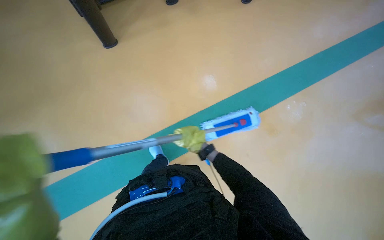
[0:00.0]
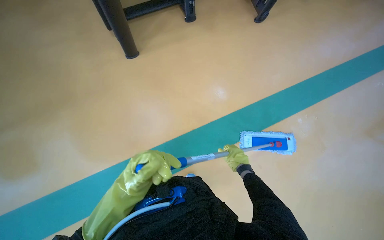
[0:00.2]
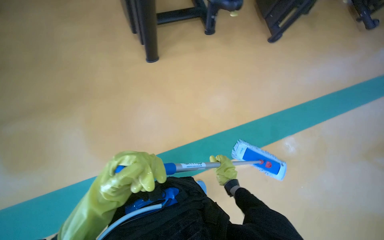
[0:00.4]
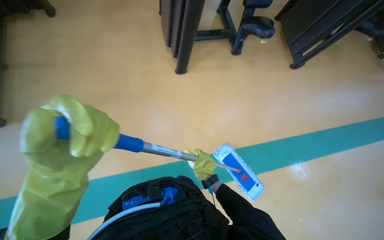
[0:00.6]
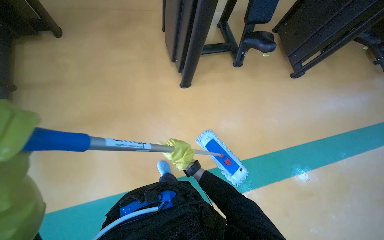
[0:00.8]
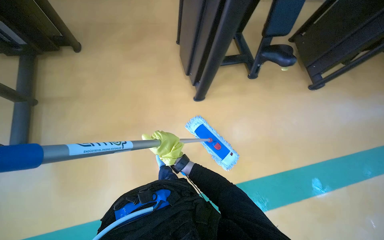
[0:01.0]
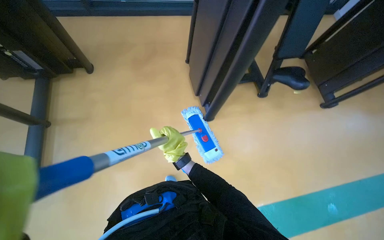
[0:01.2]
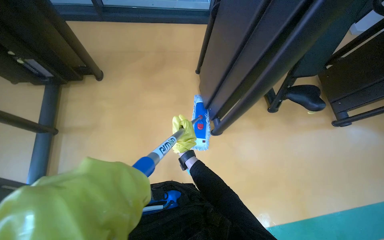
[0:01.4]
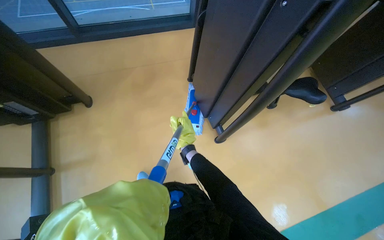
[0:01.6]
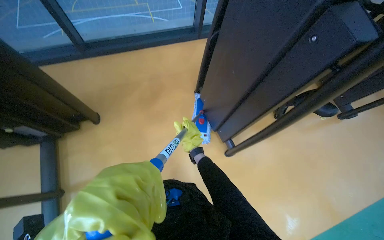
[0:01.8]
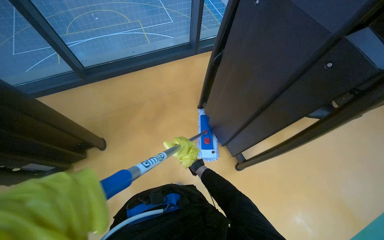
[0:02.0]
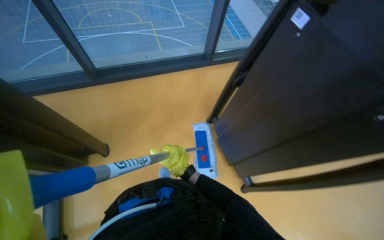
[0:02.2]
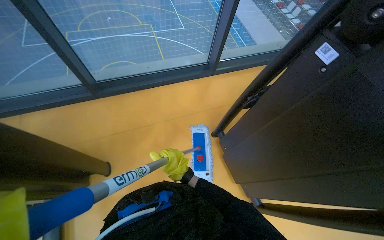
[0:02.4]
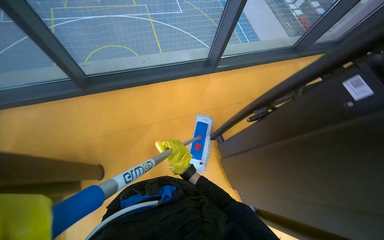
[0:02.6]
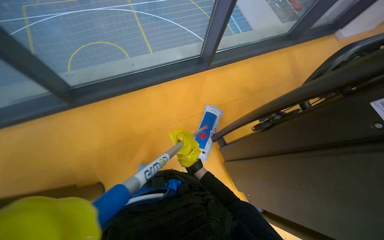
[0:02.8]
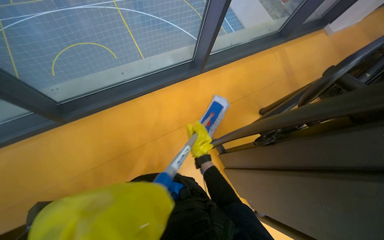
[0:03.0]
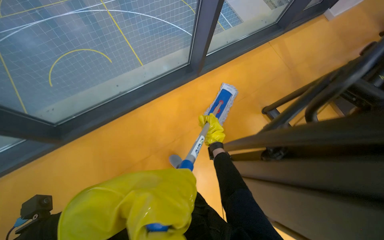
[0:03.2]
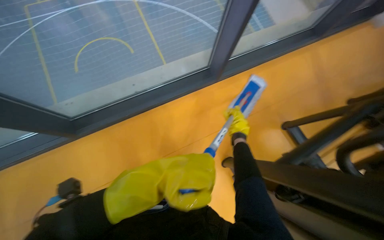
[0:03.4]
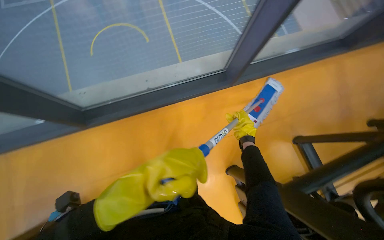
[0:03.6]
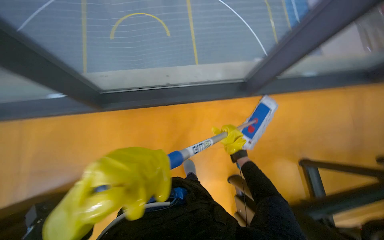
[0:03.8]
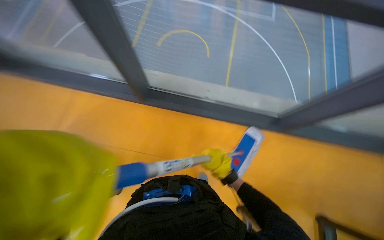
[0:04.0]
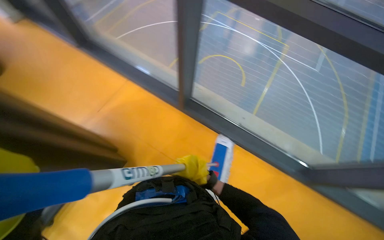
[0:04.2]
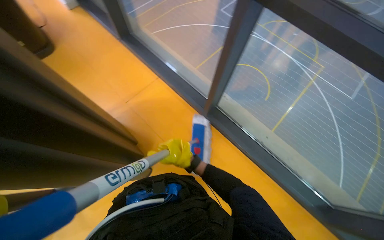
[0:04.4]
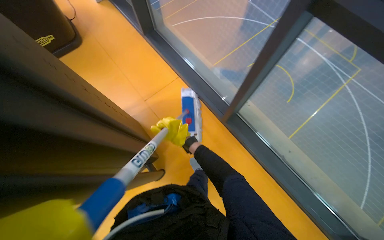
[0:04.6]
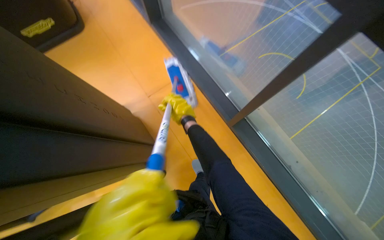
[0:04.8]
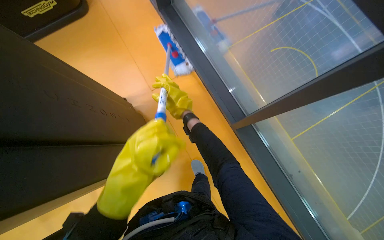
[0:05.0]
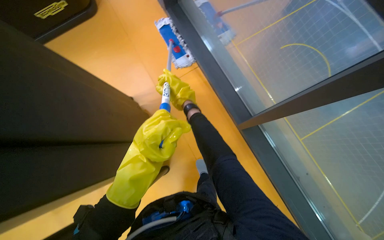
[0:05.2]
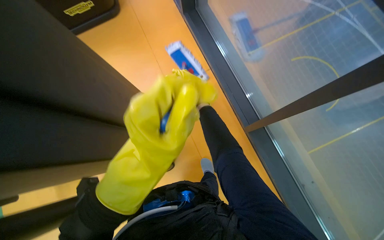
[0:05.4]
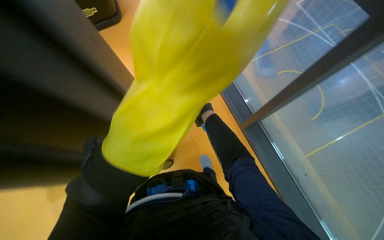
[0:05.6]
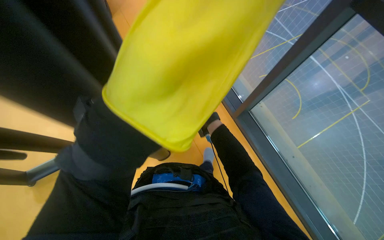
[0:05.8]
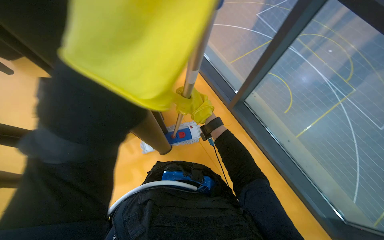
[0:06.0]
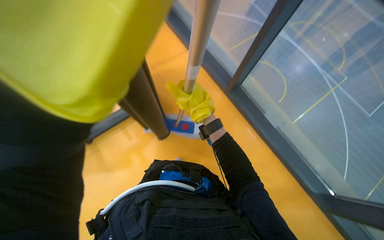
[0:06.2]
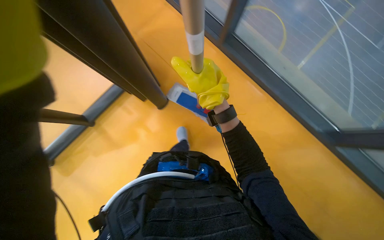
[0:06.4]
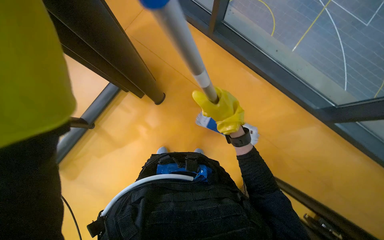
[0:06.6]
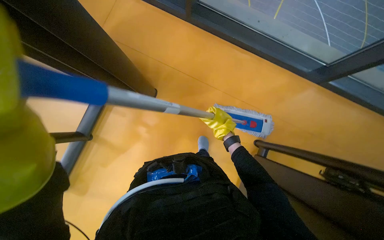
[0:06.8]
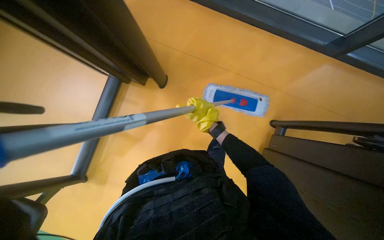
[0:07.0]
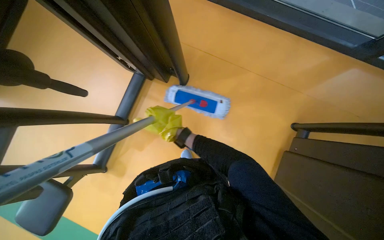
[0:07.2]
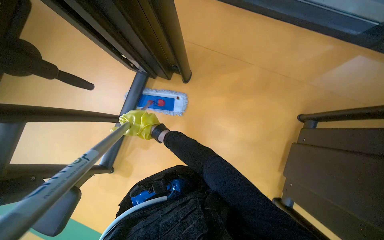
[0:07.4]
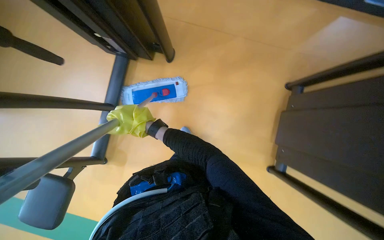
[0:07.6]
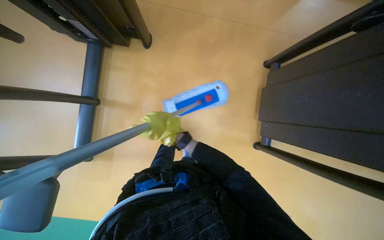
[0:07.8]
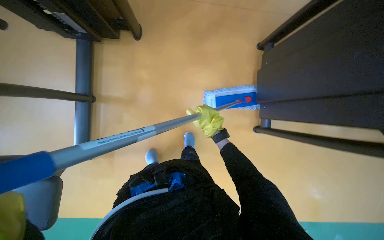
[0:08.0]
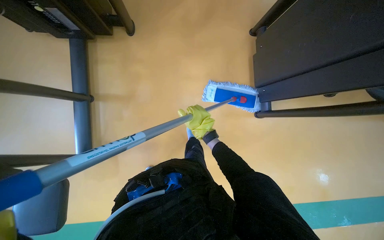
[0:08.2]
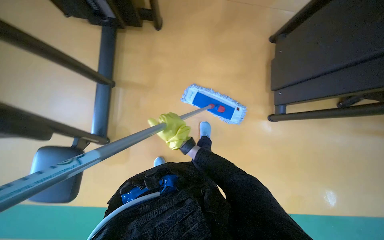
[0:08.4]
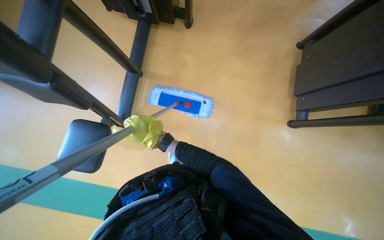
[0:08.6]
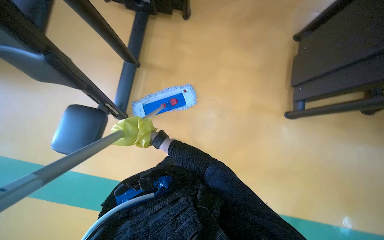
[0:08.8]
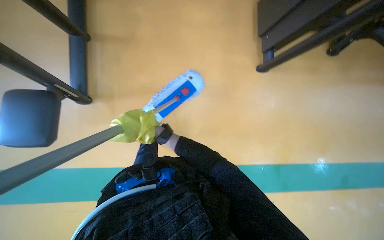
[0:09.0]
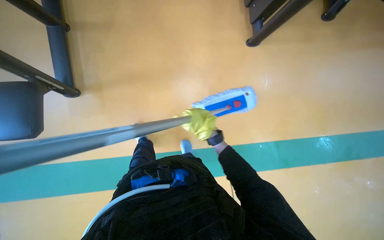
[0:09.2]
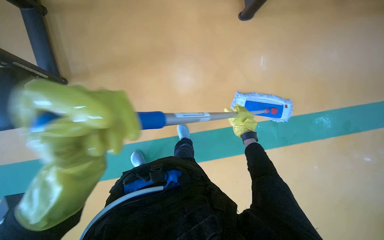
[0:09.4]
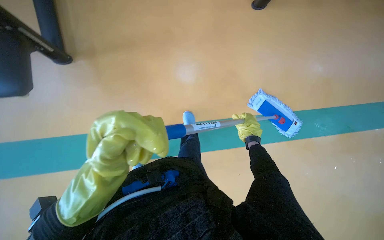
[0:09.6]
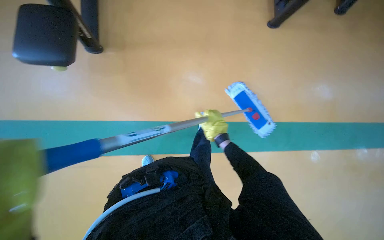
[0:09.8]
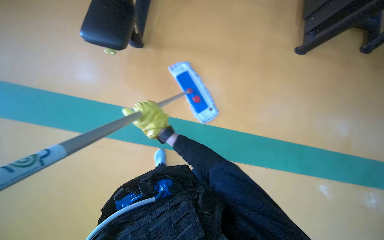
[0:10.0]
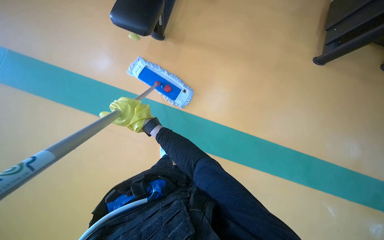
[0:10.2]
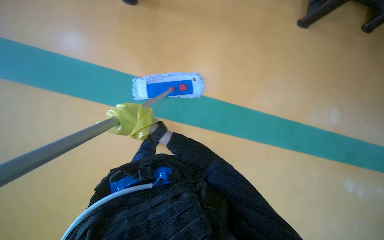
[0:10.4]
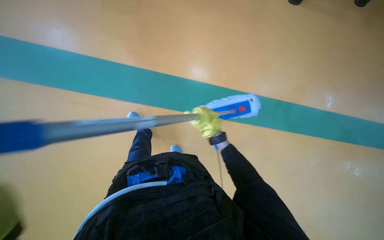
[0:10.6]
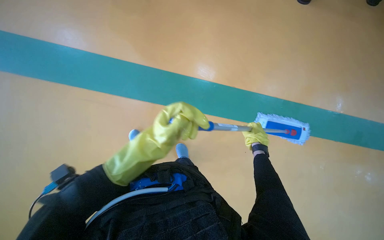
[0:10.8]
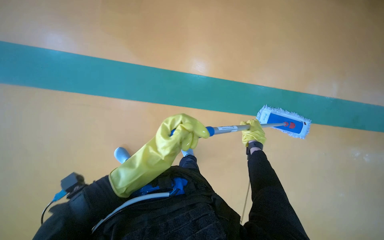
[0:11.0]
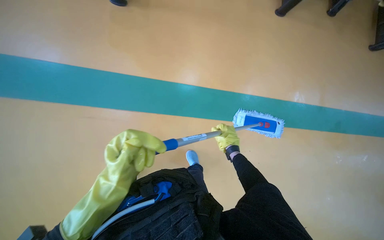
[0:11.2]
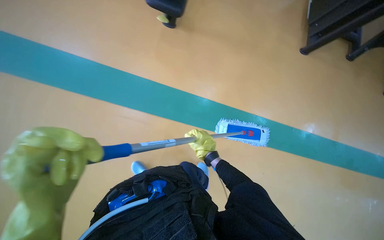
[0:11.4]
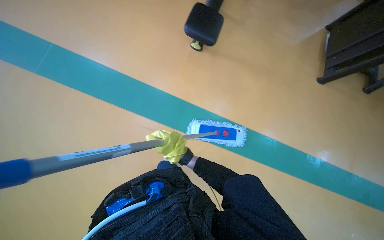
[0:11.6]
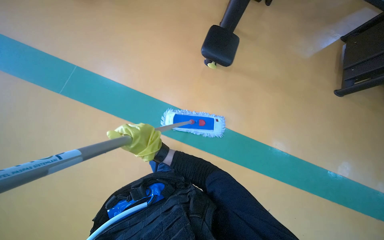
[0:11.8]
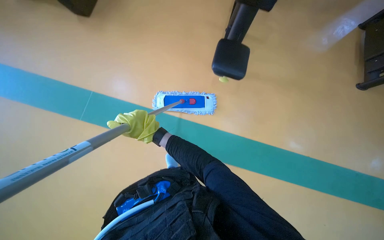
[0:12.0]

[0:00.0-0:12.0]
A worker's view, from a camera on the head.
Job: mopping floor.
The whole recording: Mopping gym floor. The worker mops the gym floor with a flat mop.
0:00.0 to 0:01.6: The camera is carried some 70 cm.
0:01.6 to 0:03.0: The camera is carried about 70 cm.
0:06.0 to 0:07.6: The wearer looks approximately 30 degrees further downward. The scene turns about 30 degrees counterclockwise in the picture.
0:09.0 to 0:10.4: The camera pitches downward, by about 10 degrees.
0:10.4 to 0:12.0: The camera pitches upward, by about 15 degrees. The right hand travels to the right and back again, about 30 cm each way.

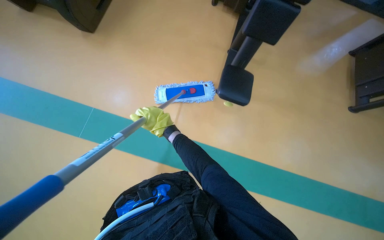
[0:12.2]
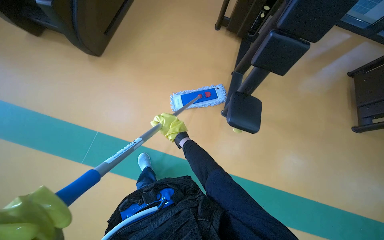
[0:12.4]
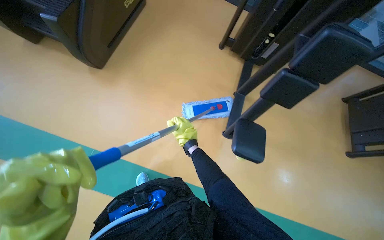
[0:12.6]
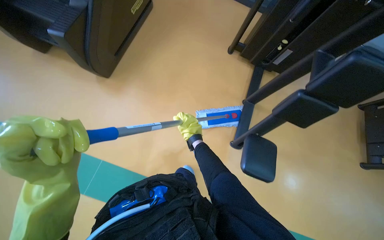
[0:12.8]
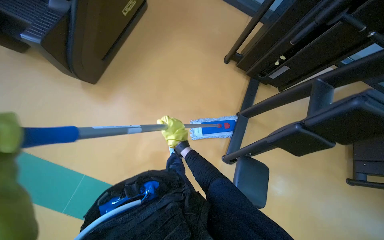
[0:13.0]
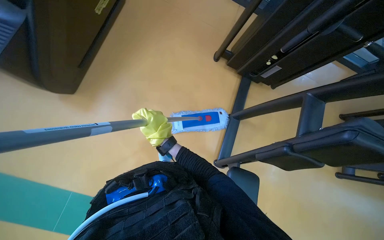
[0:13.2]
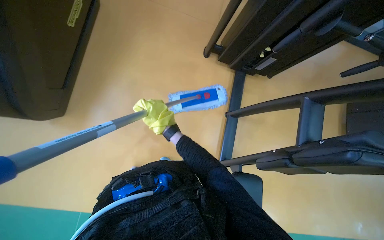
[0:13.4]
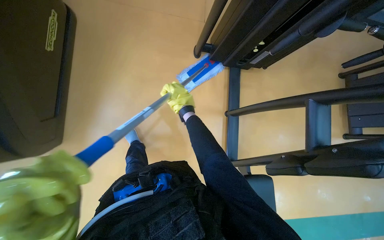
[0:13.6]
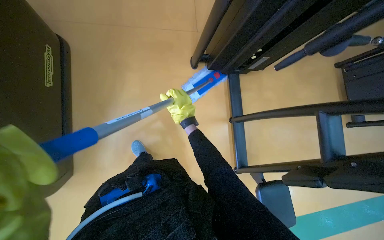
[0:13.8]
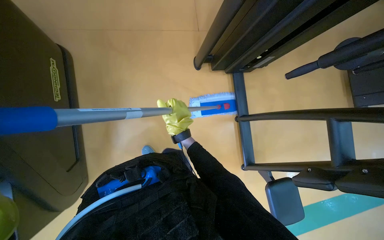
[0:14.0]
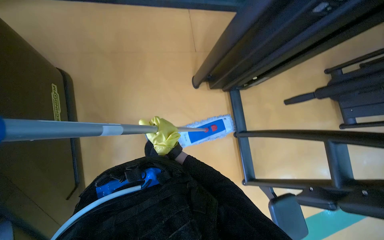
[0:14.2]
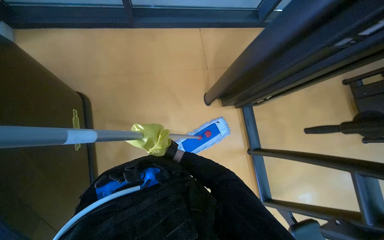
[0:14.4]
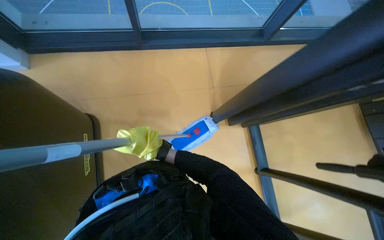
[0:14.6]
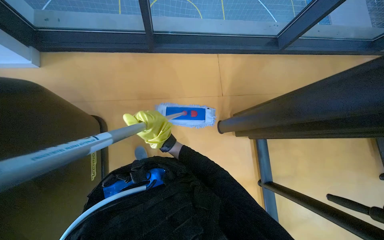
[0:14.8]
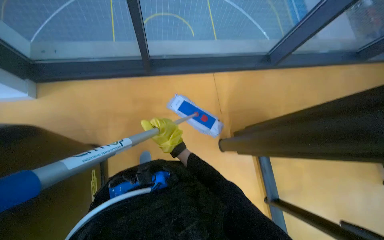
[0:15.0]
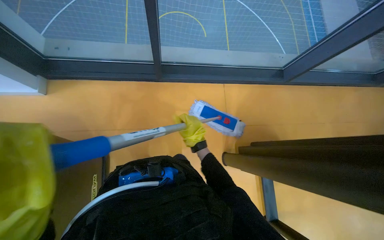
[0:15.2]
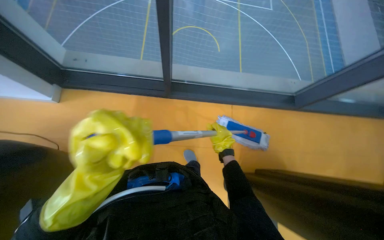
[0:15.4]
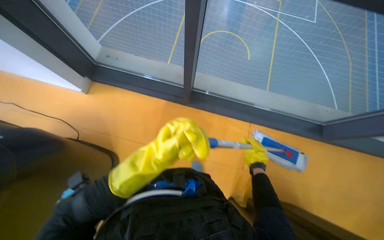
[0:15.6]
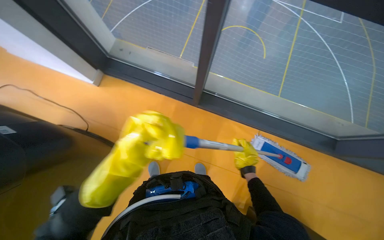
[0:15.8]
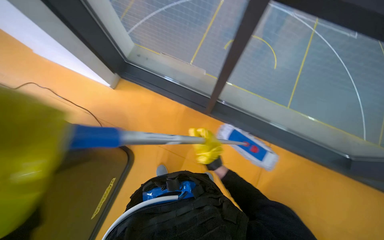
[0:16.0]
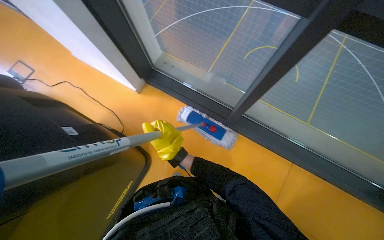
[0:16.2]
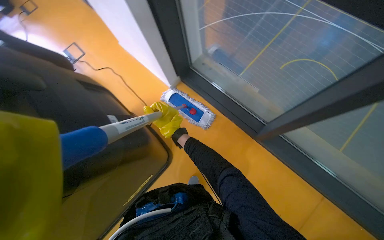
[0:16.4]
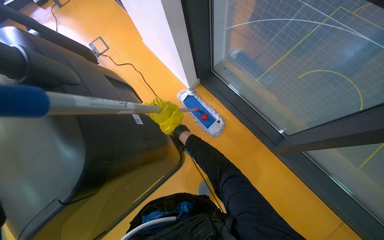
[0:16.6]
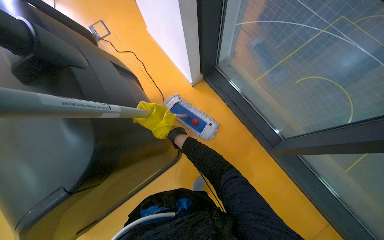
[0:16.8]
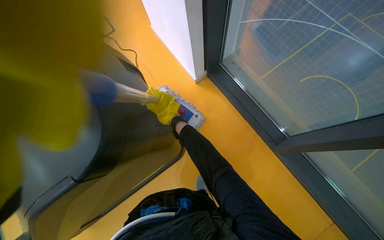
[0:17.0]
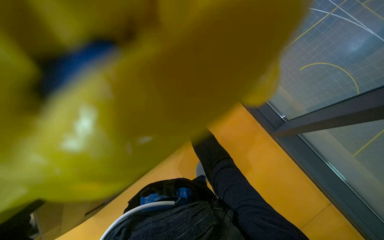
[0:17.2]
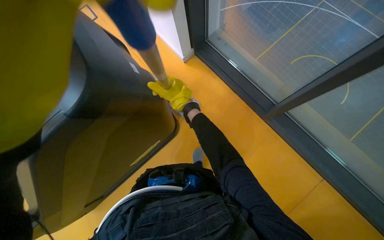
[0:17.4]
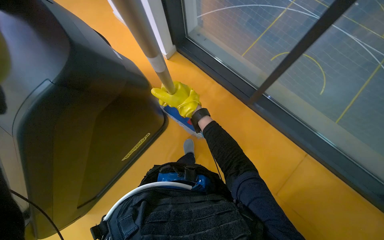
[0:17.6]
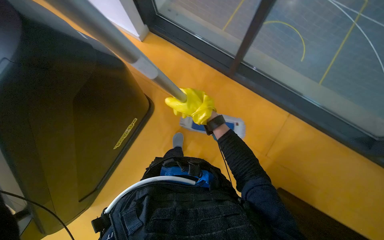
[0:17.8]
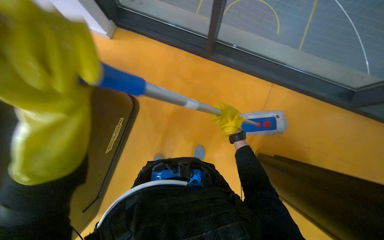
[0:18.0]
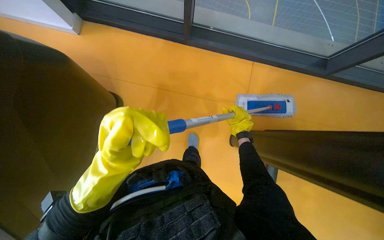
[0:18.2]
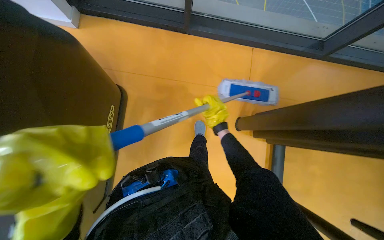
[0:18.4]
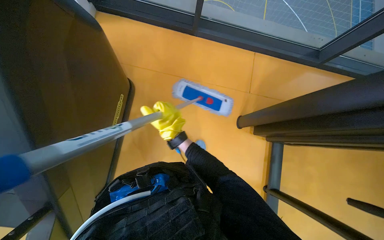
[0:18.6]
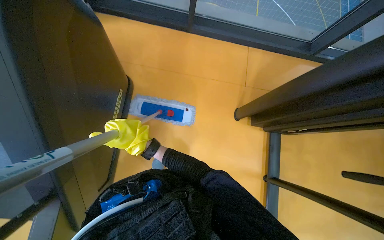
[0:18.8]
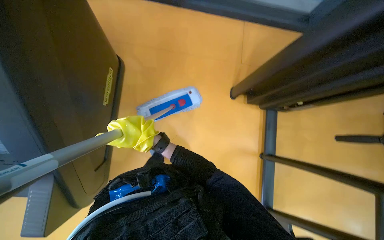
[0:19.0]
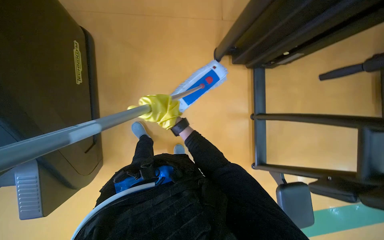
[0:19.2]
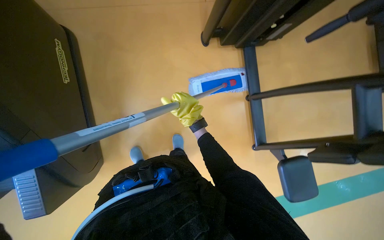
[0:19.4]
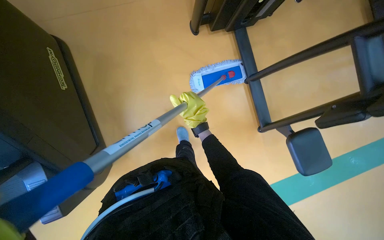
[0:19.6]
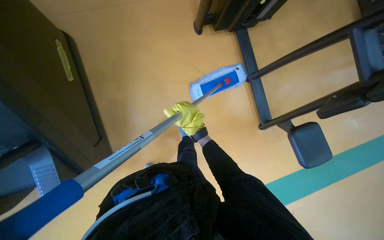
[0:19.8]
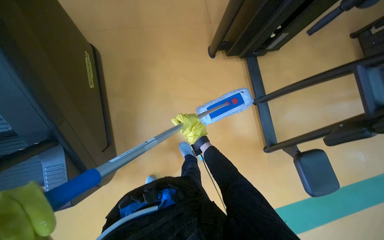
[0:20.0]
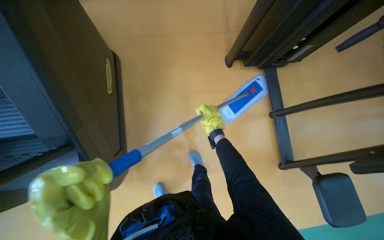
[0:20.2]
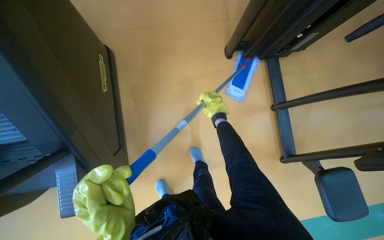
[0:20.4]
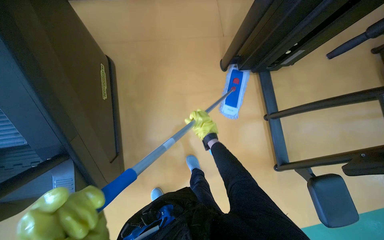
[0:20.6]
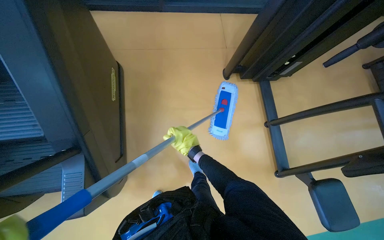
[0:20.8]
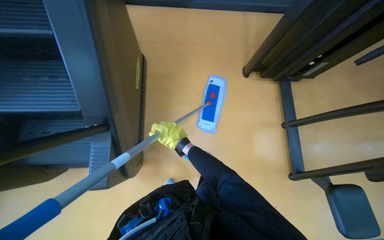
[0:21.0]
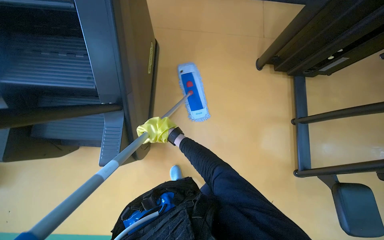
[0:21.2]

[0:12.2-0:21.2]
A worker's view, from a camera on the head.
Job: mopping floor.
The whole recording: Mopping gym floor. The worker mops the gym floor with a flat mop.
0:12.2 to 0:13.8: The camera is carried some 90 cm.
0:13.8 to 0:15.2: The camera pitches upward, by roughly 15 degrees.
0:15.2 to 0:16.6: The head rotates some 45 degrees to the left.
0:16.6 to 0:18.2: The wearer's head swings about 30 degrees to the right. The view tilts some 20 degrees downward.
0:18.2 to 0:19.8: The wearer moves approximately 60 cm. Everything in view rotates roughly 25 degrees counterclockwise.
0:19.8 to 0:21.2: The right hand is displaced to the left by about 40 cm.
